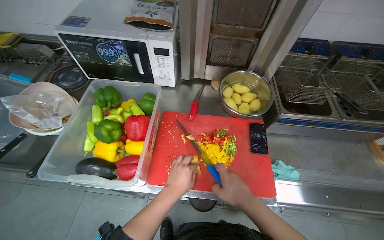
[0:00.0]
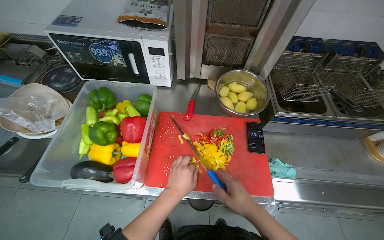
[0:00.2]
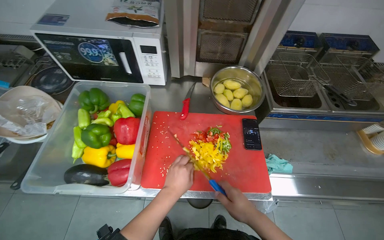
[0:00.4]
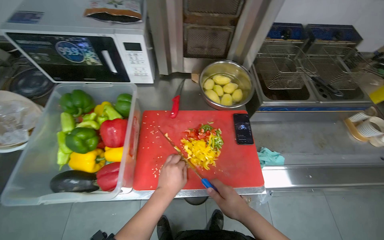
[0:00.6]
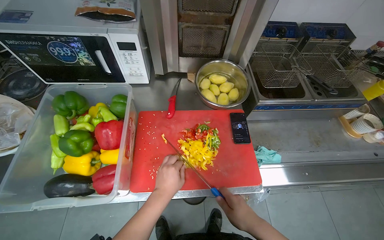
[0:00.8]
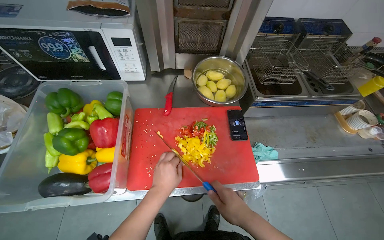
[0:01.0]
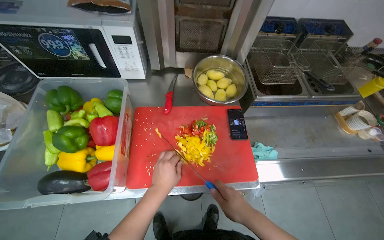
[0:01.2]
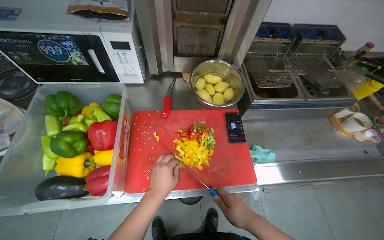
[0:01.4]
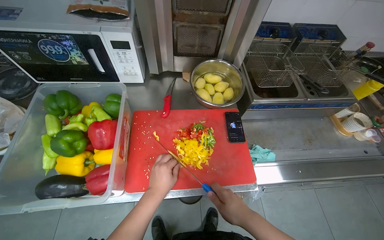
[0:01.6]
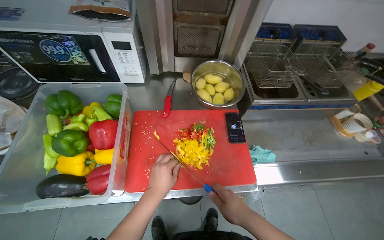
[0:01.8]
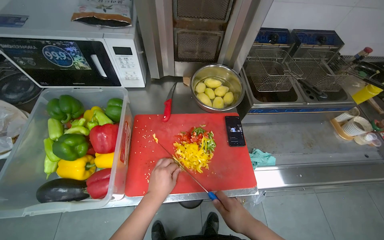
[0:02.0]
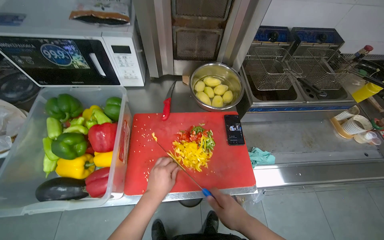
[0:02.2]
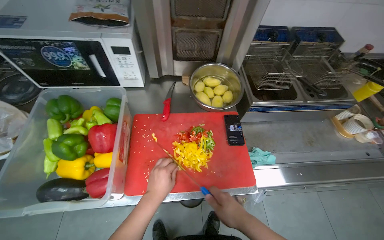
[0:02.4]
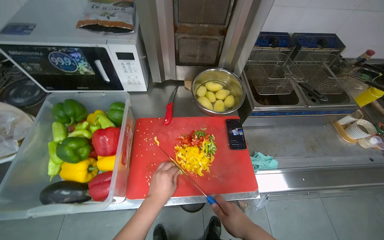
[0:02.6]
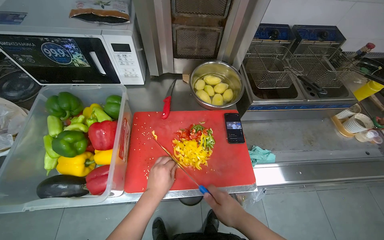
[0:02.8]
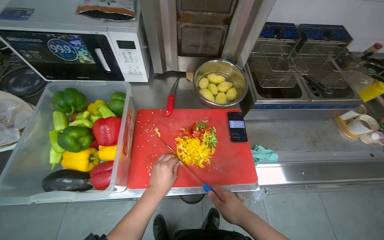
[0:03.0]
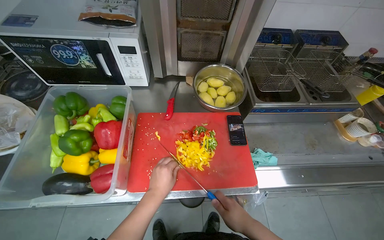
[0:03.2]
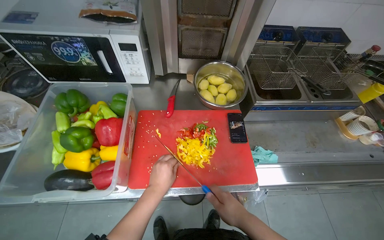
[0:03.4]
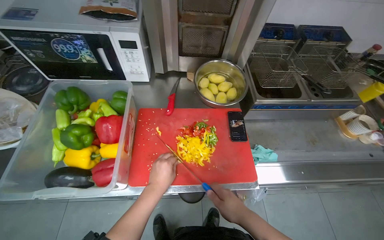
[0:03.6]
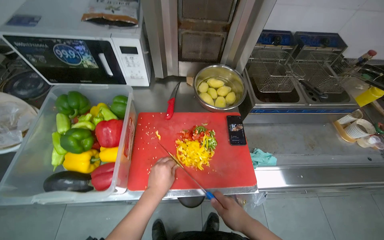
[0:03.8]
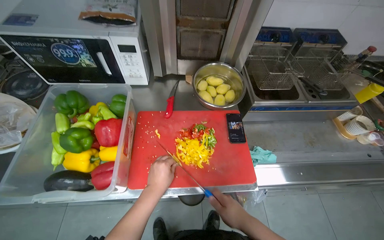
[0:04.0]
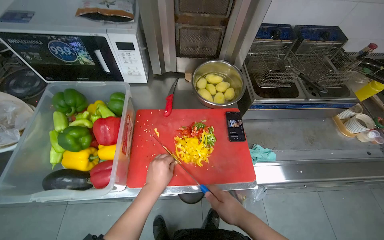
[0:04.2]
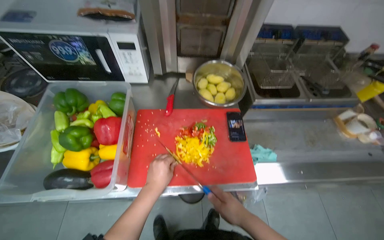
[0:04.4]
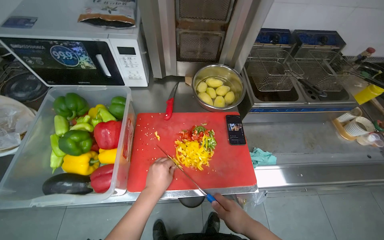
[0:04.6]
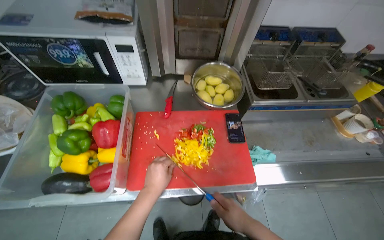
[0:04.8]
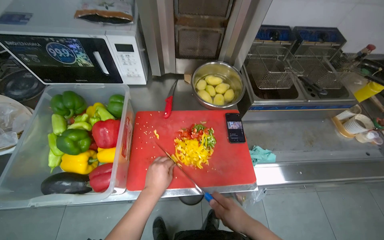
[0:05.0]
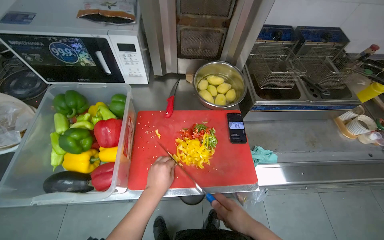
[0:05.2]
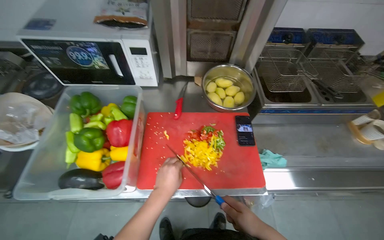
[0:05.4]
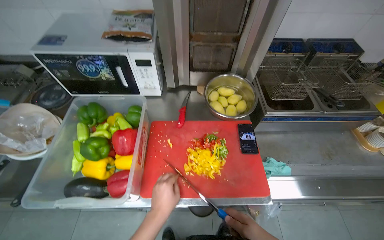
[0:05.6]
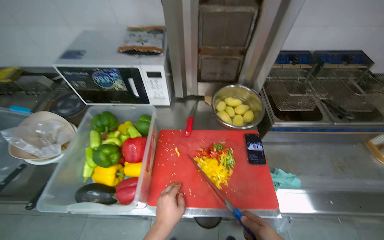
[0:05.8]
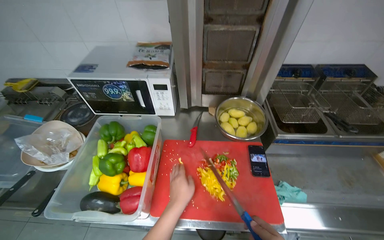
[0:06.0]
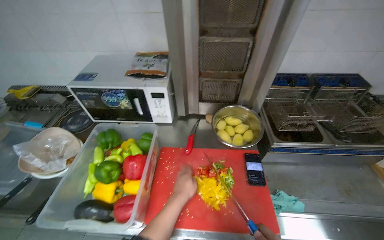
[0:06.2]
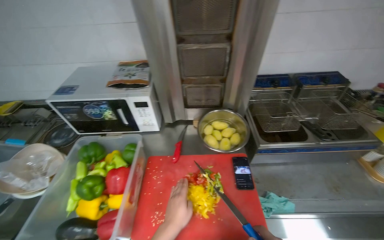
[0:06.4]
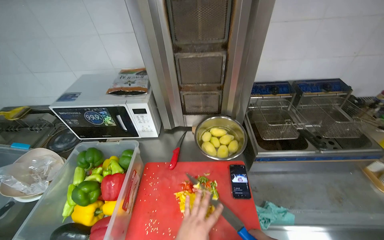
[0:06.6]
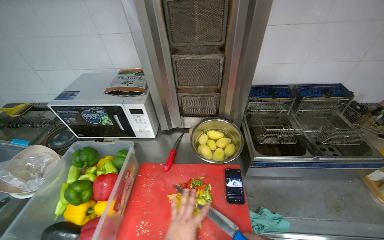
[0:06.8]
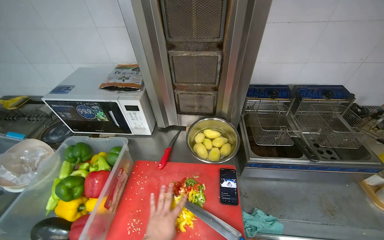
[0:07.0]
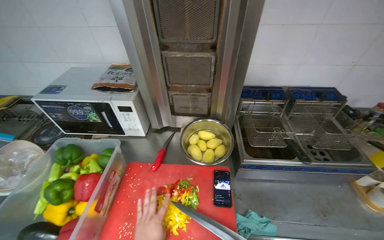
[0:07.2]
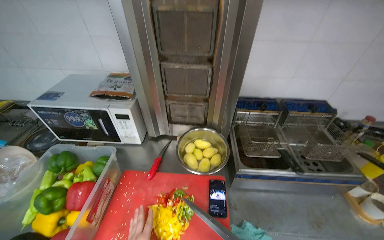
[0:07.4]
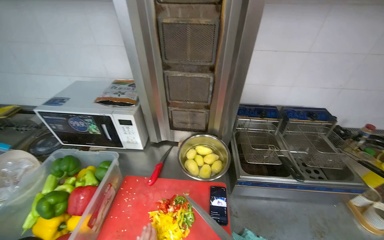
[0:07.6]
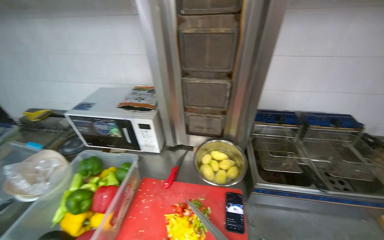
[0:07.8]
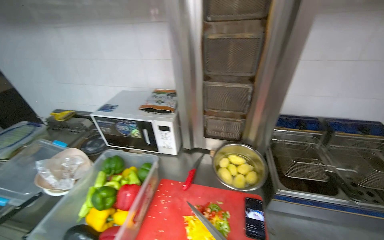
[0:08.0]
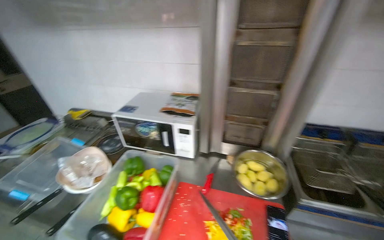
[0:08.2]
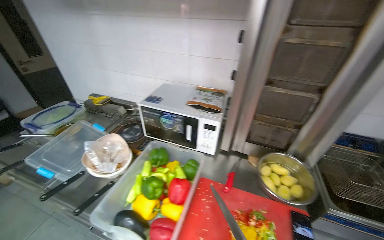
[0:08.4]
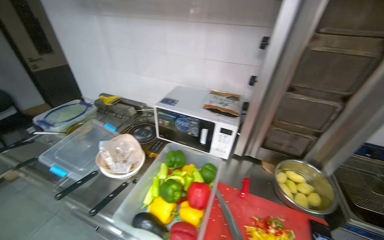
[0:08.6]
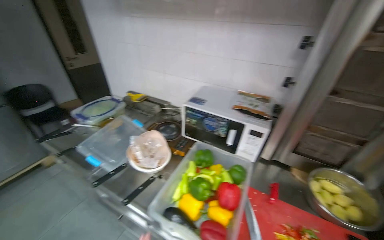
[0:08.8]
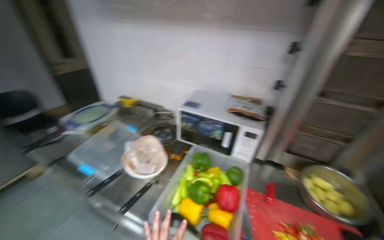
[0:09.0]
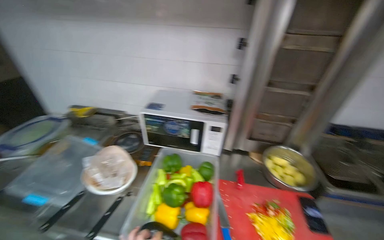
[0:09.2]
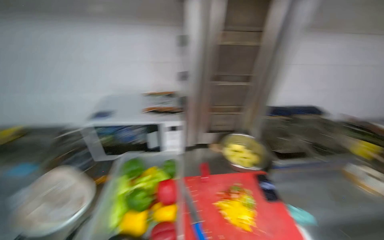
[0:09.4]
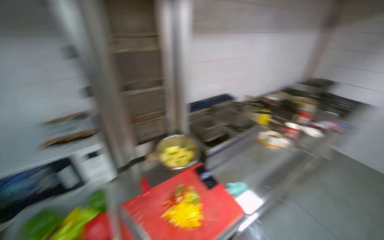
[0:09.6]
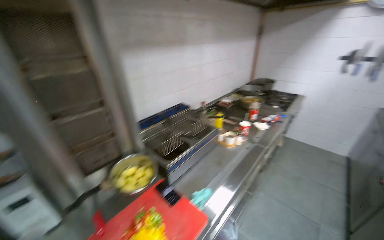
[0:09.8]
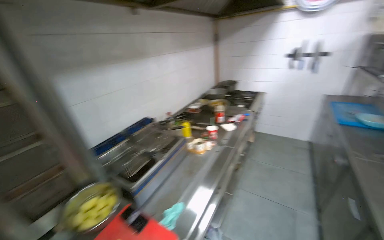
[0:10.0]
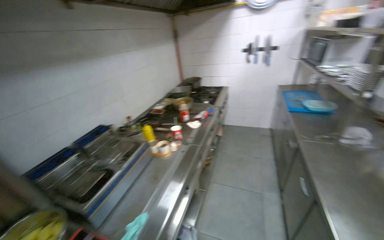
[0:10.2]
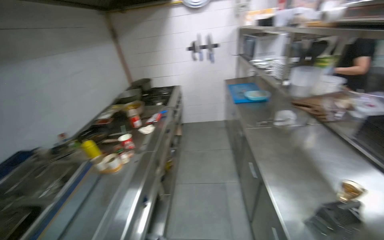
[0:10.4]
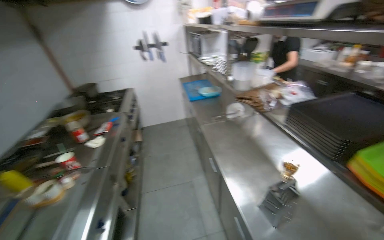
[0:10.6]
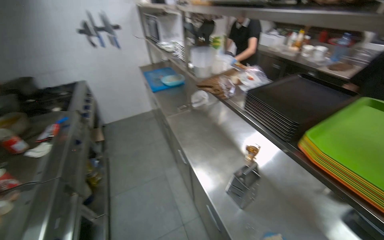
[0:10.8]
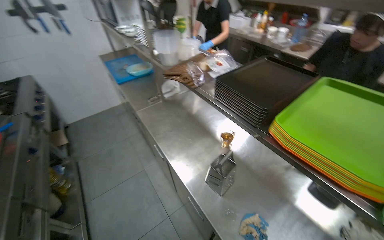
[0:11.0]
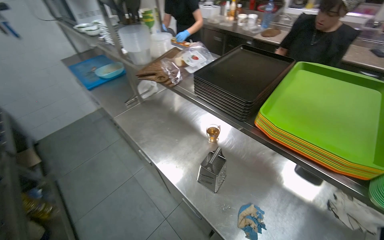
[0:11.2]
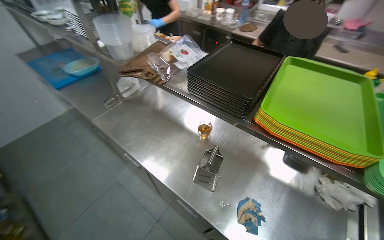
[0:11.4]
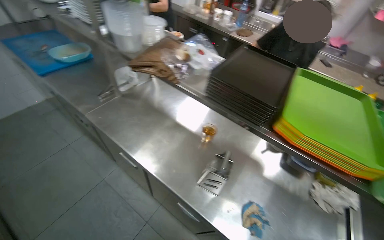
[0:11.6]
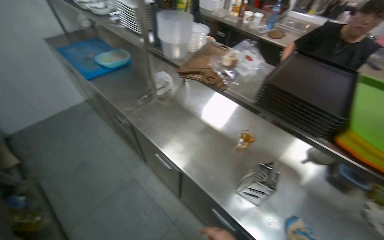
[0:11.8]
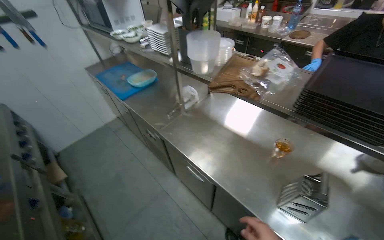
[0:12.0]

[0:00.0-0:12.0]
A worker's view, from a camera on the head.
Job: preparing food.
The whole recording: Cutting bell peppers. The worker cuts bell peppers into strips on a red cutting board and transfers them to a container.
0:00.0 to 0:04.4: The hands stay close to where they were, moving slightly.
0:07.6 to 0:09.0: The camera travels to the left, some 40 cm. The head turns to the left by approximately 20 degrees.
0:09.0 to 0:10.4: The camera travels approximately 60 cm. The wearer's head swings some 110 degrees to the right.
0:10.4 to 0:12.0: The wearer moves some 50 cm. The wearer's head swings approximately 50 degrees to the right.

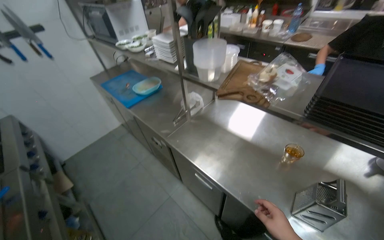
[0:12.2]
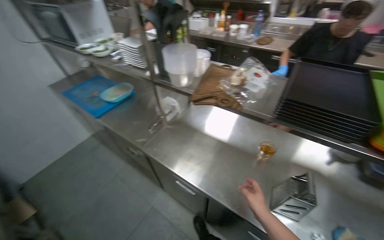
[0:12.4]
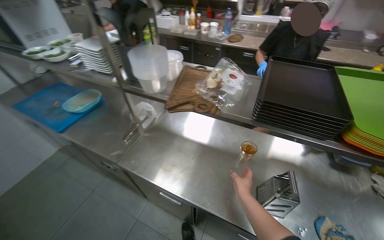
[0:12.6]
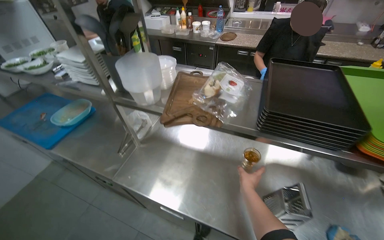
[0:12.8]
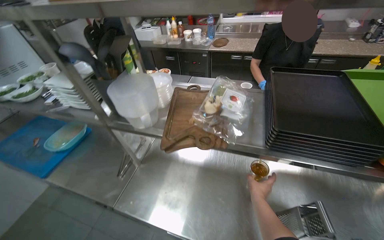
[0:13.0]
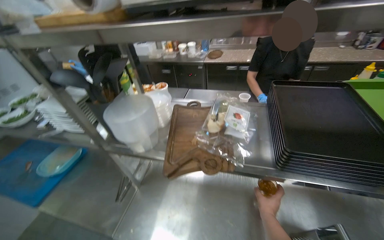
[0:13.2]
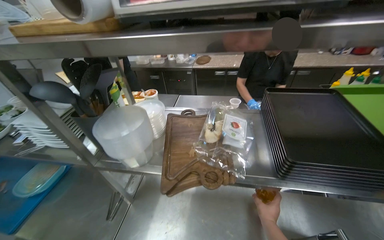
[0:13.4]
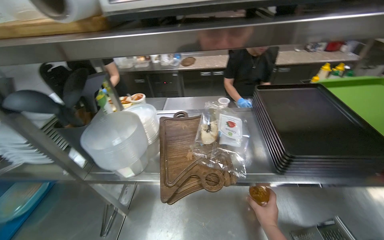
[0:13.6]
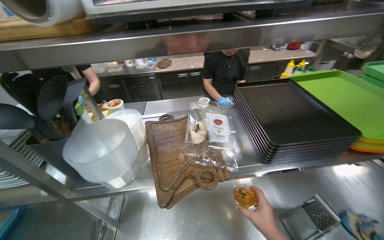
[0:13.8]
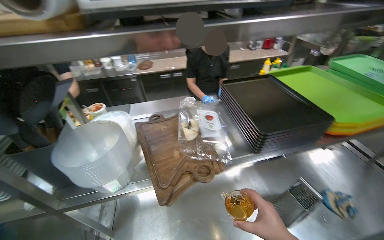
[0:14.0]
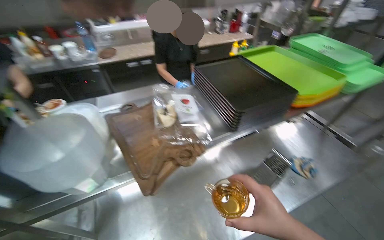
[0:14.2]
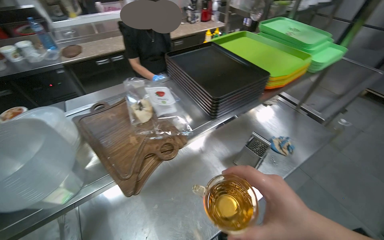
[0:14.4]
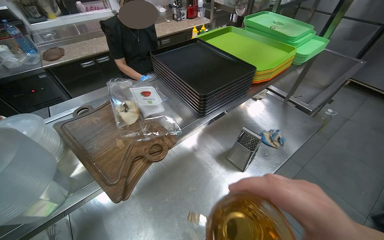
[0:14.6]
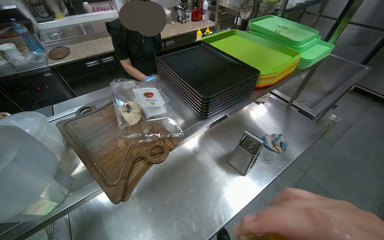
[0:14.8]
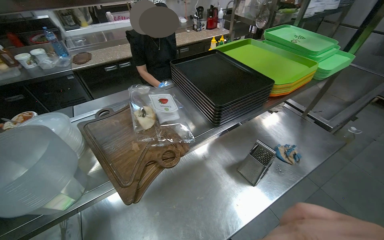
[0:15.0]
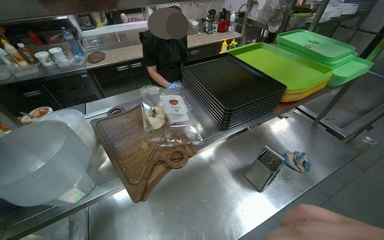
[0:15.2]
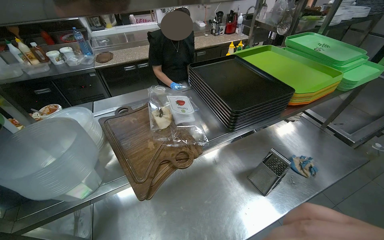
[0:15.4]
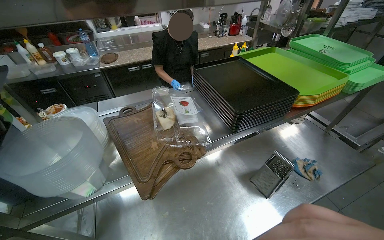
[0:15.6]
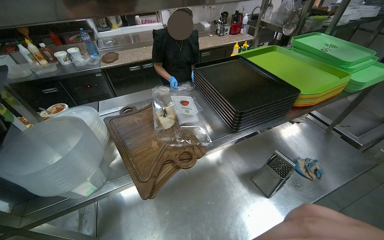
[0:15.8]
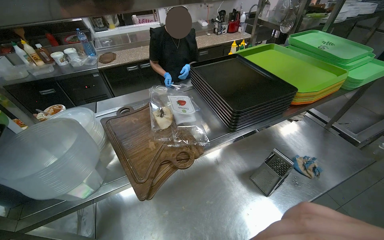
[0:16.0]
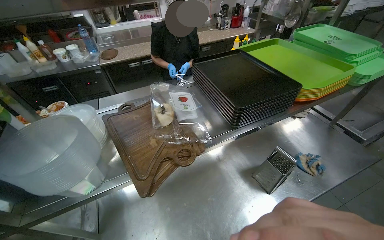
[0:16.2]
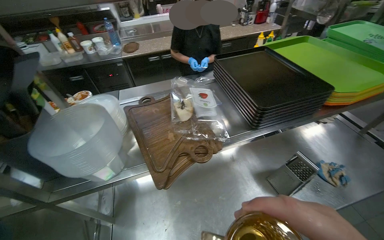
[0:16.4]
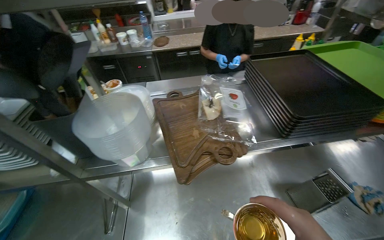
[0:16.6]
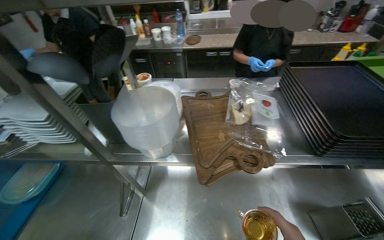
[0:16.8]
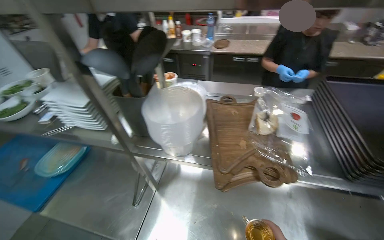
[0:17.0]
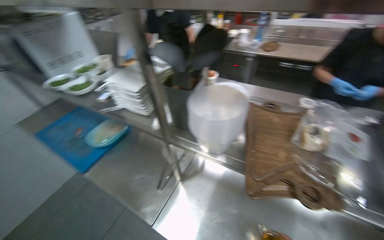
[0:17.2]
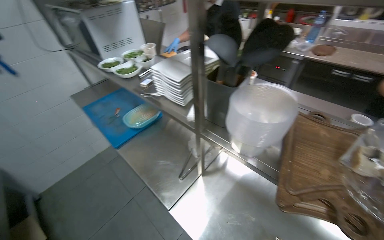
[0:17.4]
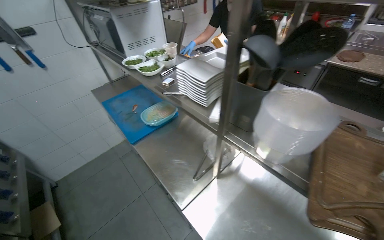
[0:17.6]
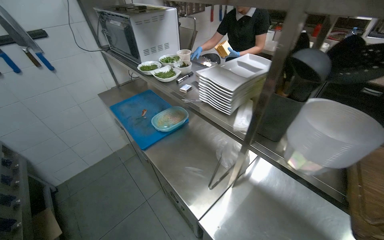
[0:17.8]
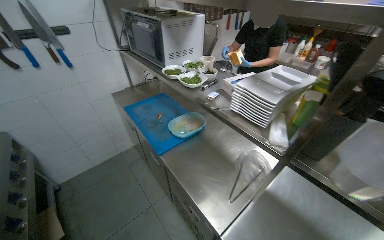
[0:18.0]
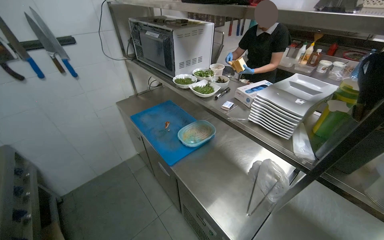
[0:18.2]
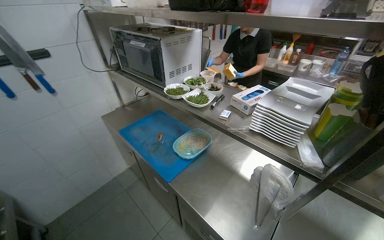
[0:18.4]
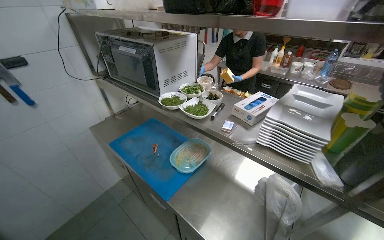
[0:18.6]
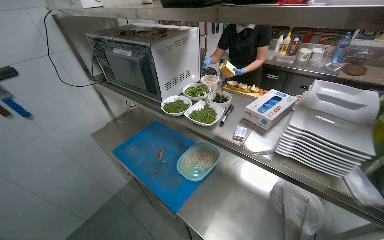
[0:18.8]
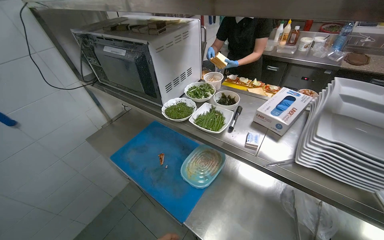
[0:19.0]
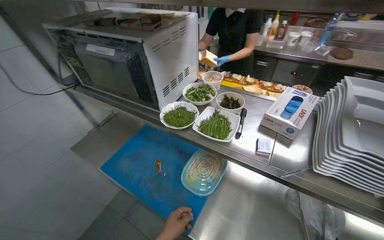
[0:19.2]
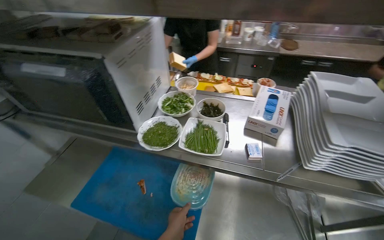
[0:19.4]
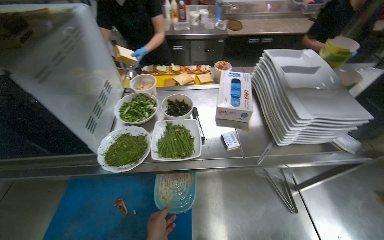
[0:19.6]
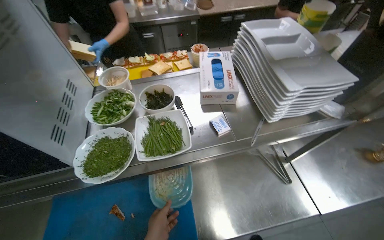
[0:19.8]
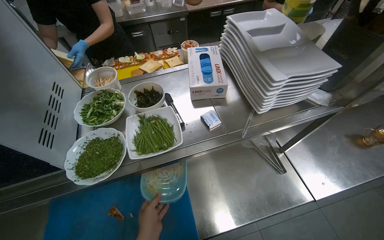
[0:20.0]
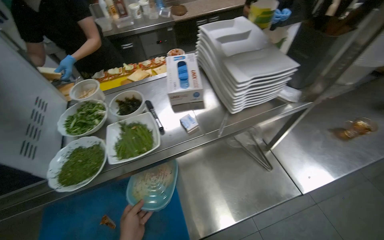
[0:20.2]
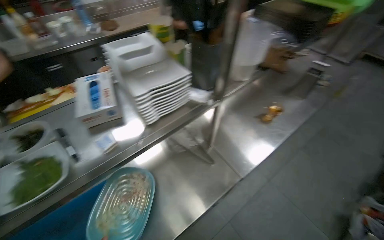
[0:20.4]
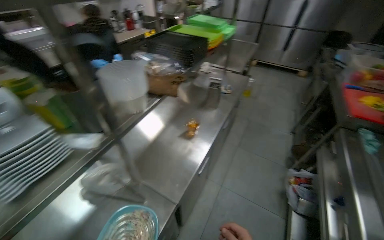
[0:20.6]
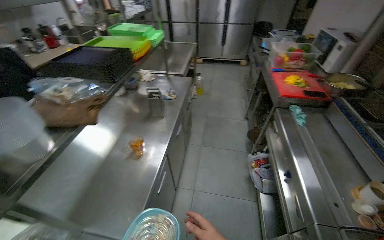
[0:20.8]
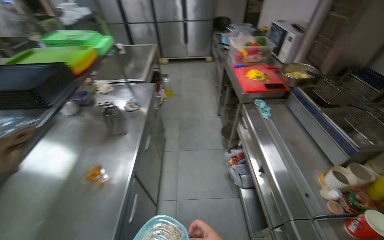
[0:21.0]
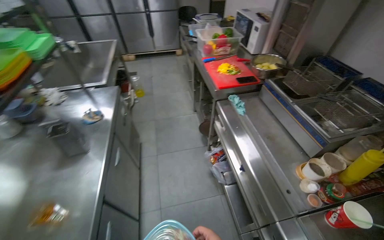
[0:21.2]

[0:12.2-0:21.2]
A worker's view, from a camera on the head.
Job: preparing food.
The whole recording: Cutting bell peppers. The worker cuts bell peppers into strips on a red cutting board and transfers them to a container.
0:12.2 to 0:13.8: The wearer looks roughly 50 degrees further to the right.
0:13.8 to 0:15.2: The head turns to the right by about 20 degrees.
0:15.2 to 0:16.6: The head rotates roughly 20 degrees to the left.
0:16.6 to 0:18.2: The head travels about 50 cm. The wearer looks approximately 55 degrees further to the left.
0:18.2 to 0:19.8: The camera travels roughly 50 cm. The wearer's head swings roughly 60 degrees to the right. The camera pitches downward, by approximately 15 degrees.
0:19.8 to 0:21.2: The wearer moves some 90 cm. The head turns to the right by approximately 90 degrees.
